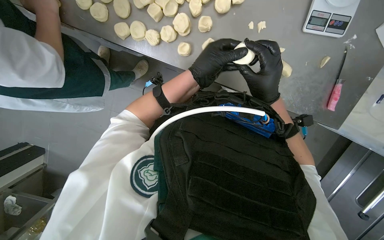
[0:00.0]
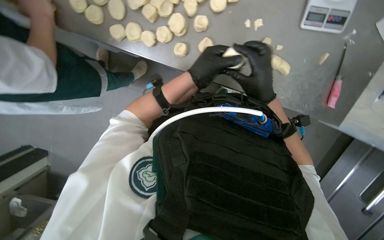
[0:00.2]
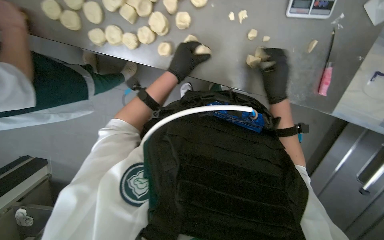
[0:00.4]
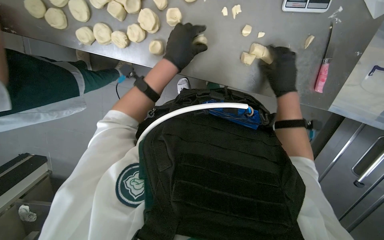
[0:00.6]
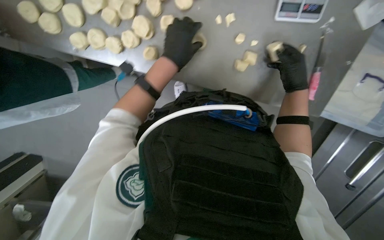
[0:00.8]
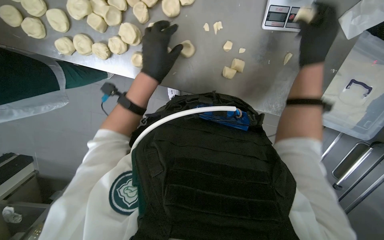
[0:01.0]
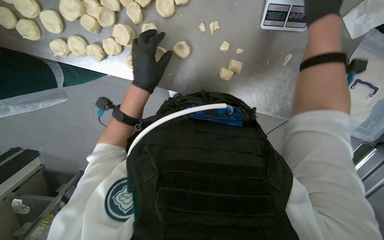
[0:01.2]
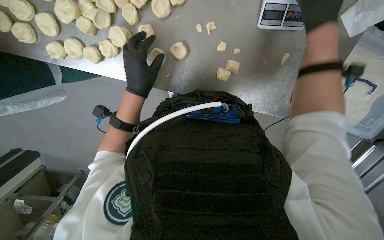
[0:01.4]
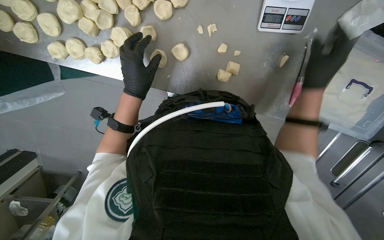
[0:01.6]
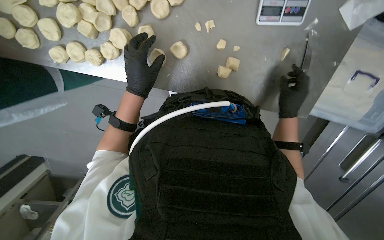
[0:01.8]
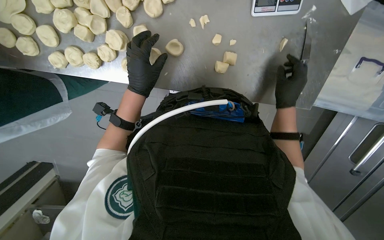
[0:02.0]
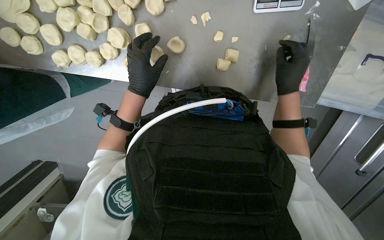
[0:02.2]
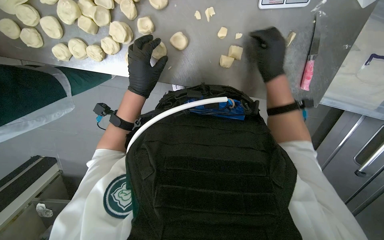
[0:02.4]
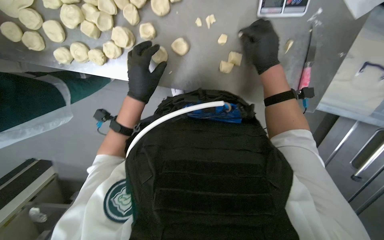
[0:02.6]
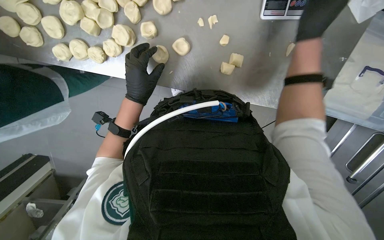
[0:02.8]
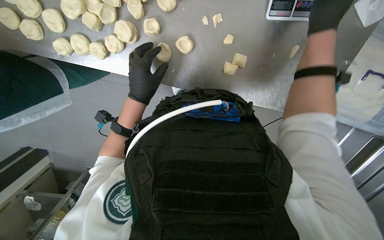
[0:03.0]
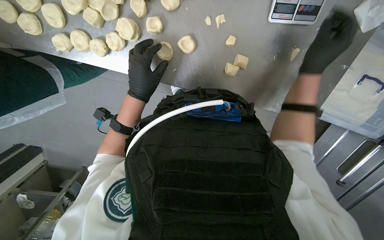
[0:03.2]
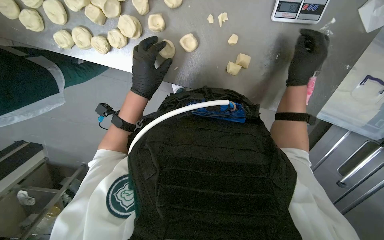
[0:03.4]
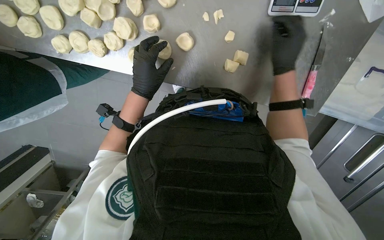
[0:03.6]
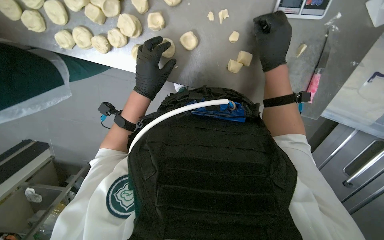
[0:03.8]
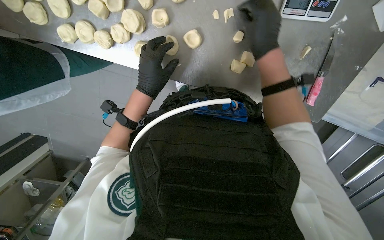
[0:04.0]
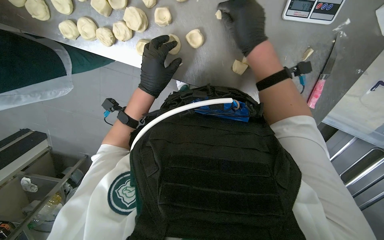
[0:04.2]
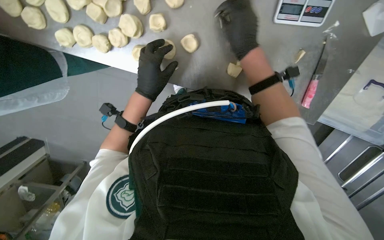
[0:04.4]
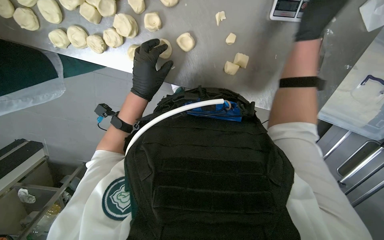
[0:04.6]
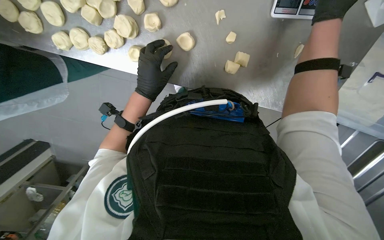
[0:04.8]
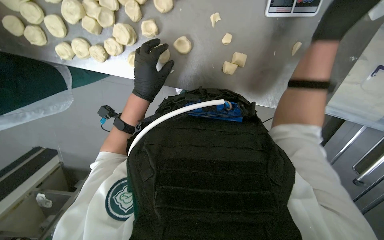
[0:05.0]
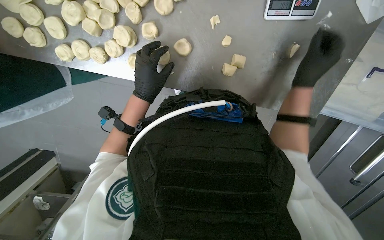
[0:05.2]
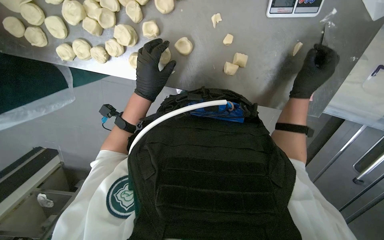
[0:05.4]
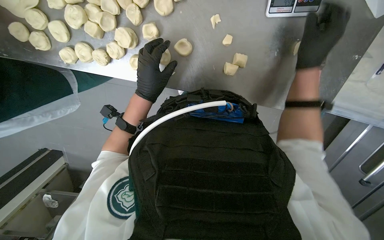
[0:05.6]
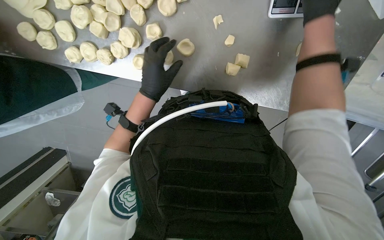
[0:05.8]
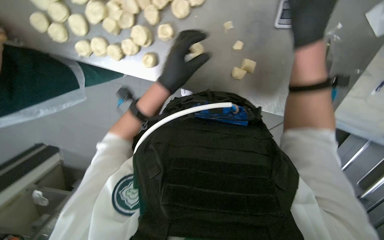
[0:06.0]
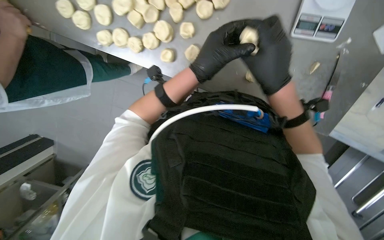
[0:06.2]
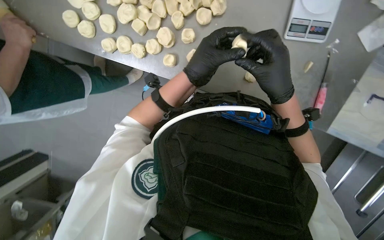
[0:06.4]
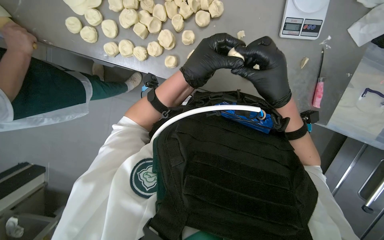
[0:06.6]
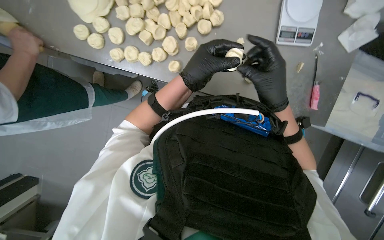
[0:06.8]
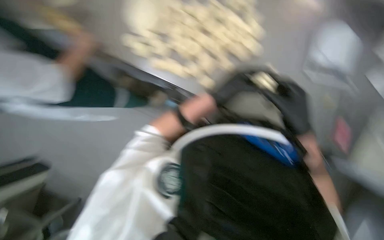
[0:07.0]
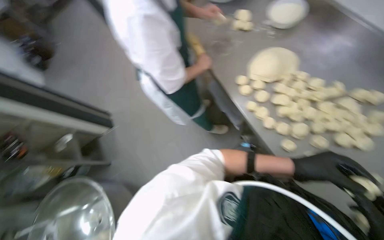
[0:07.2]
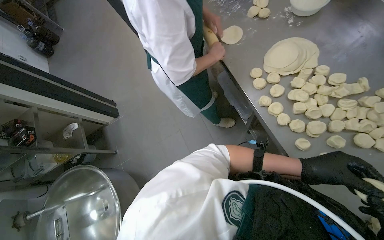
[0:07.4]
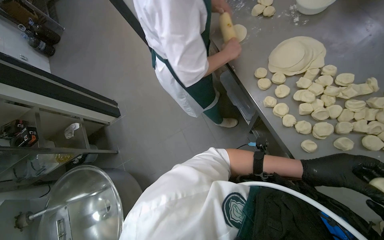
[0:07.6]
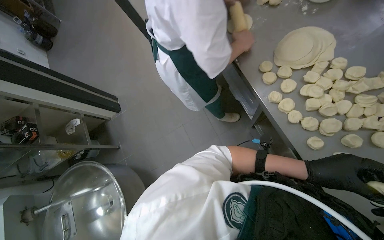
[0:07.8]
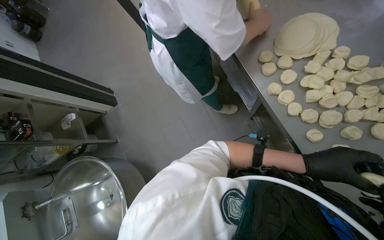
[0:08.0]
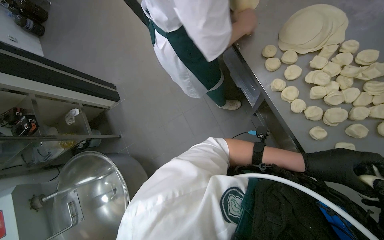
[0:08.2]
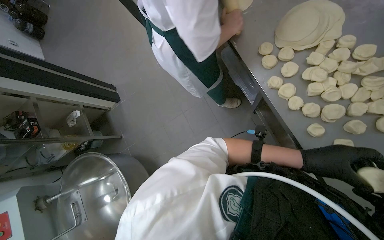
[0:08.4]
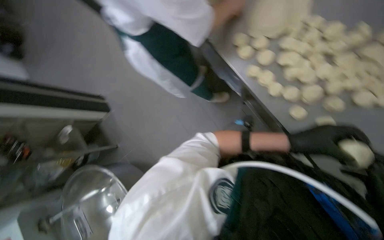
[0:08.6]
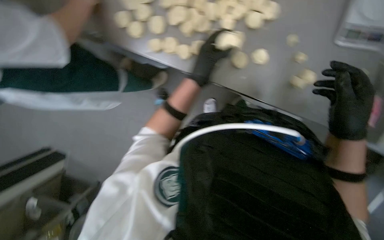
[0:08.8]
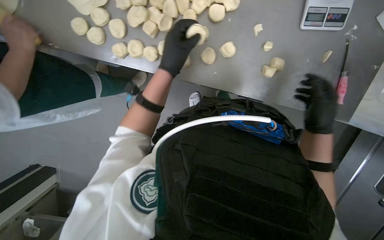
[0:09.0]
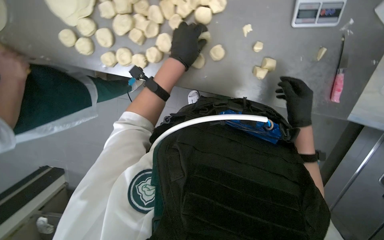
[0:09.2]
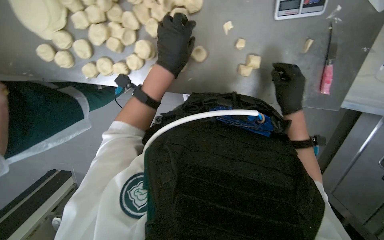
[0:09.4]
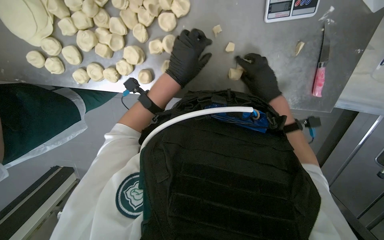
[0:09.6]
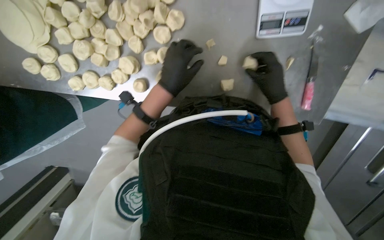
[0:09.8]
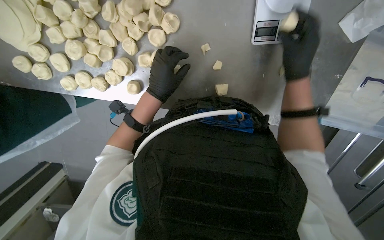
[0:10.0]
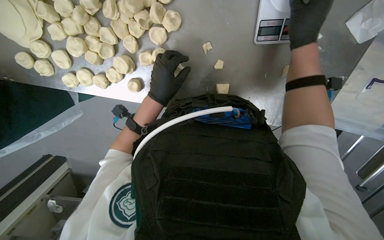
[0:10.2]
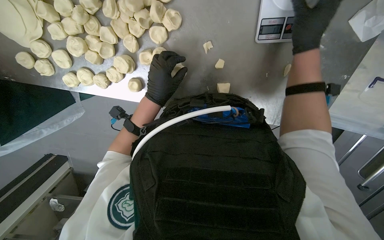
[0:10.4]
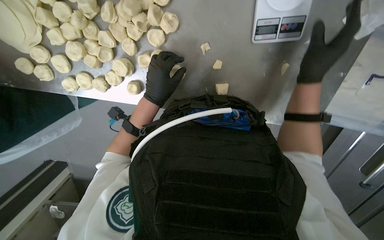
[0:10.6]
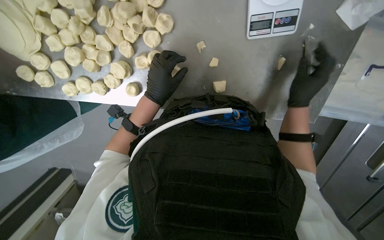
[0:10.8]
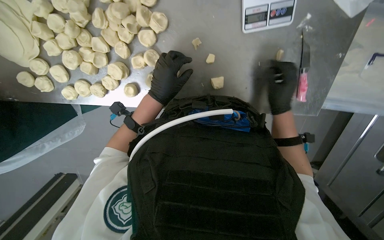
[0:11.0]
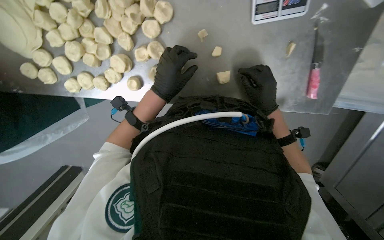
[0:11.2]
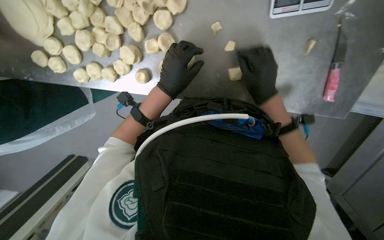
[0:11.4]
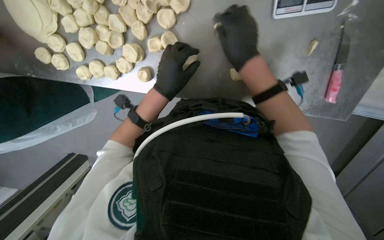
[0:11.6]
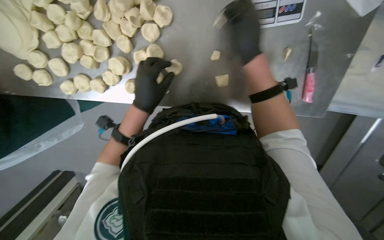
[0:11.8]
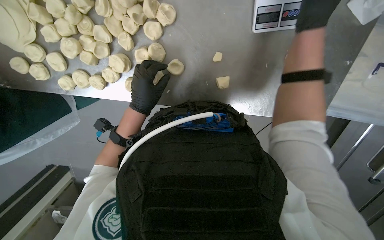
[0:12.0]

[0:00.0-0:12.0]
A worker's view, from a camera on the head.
Job: preparing food.
The whole recording: Weighing and shaping dough portions. The worker weighs individual dough pieces on a scale and shapes them.
0:00.0 to 0:01.6: The right hand travels to the right by roughly 30 cm, and moves approximately 25 cm up the picture and comes back.
0:01.6 to 0:03.0: The right hand shifts approximately 10 cm up the picture.
0:03.0 to 0:04.4: The right hand moves to the left, some 20 cm.
0:04.4 to 0:06.0: The right hand is displaced to the right by some 15 cm.
0:06.0 to 0:07.6: The wearer's head swings some 35 degrees to the left. The view tips upward by approximately 25 degrees.
0:07.6 to 0:09.0: The view tilts some 15 degrees downward. The scene rotates counterclockwise by roughly 40 degrees.
0:09.0 to 0:10.4: The right hand goes roughly 30 cm up the picture.
0:10.4 to 0:12.0: The right hand travels down the picture and back again, about 25 cm each way.

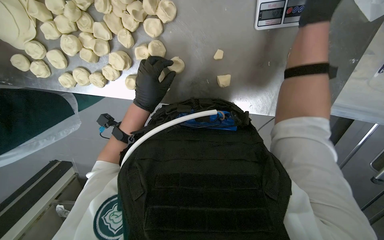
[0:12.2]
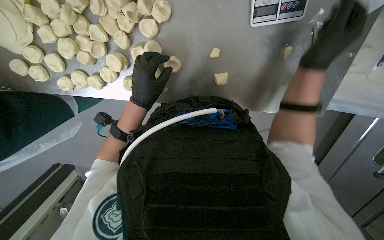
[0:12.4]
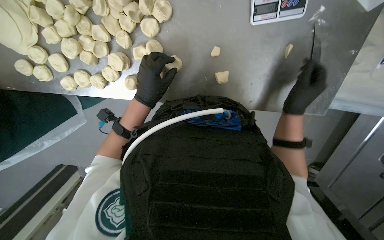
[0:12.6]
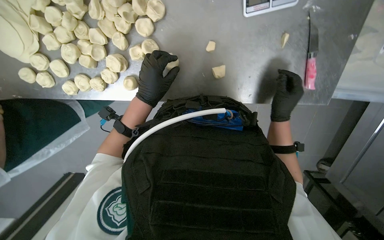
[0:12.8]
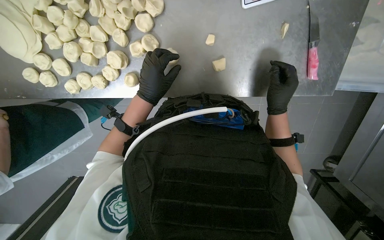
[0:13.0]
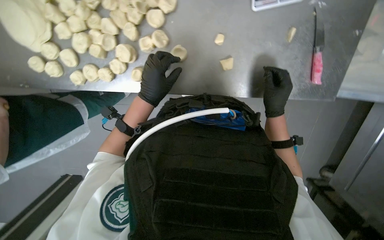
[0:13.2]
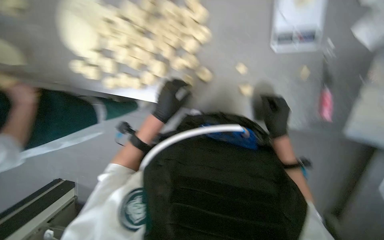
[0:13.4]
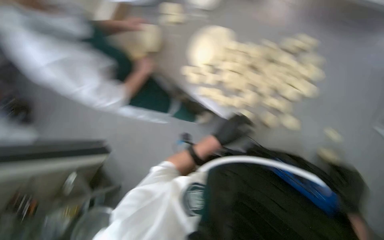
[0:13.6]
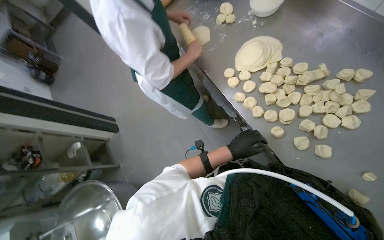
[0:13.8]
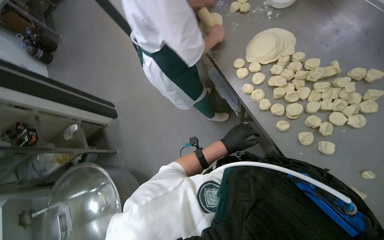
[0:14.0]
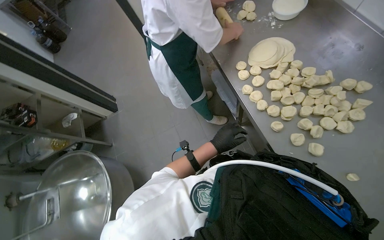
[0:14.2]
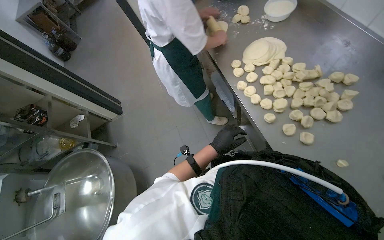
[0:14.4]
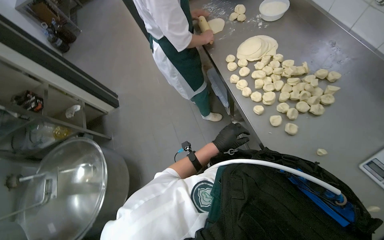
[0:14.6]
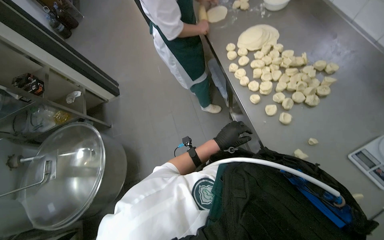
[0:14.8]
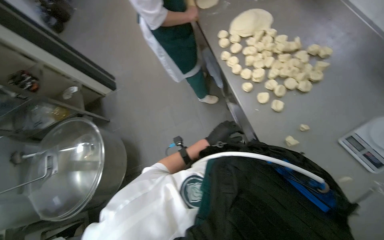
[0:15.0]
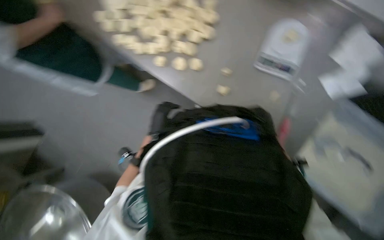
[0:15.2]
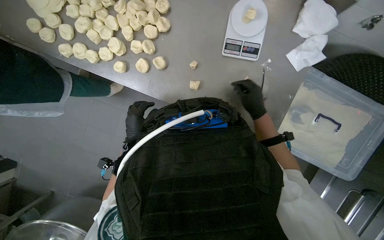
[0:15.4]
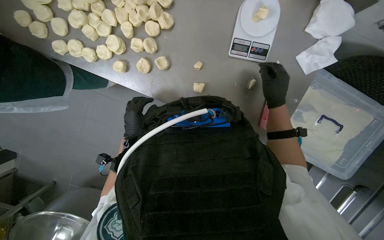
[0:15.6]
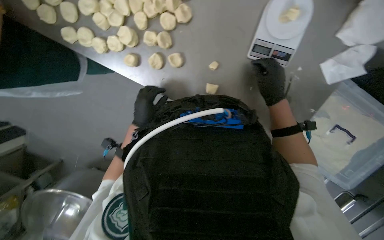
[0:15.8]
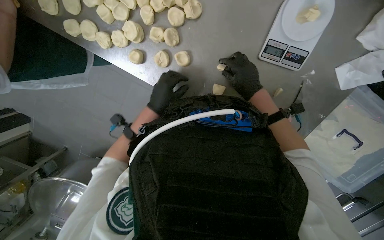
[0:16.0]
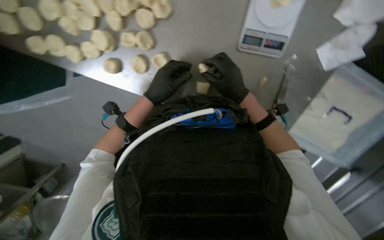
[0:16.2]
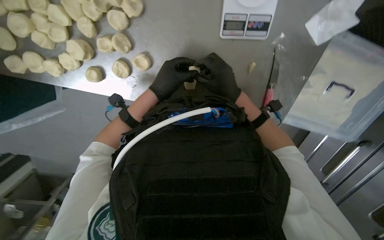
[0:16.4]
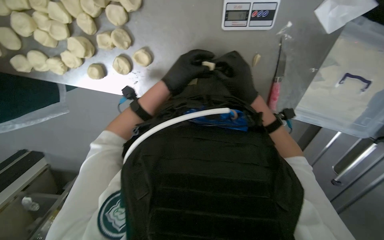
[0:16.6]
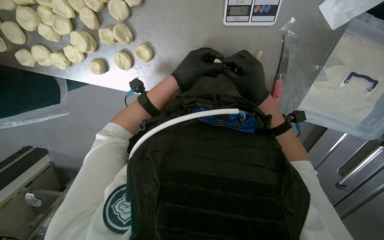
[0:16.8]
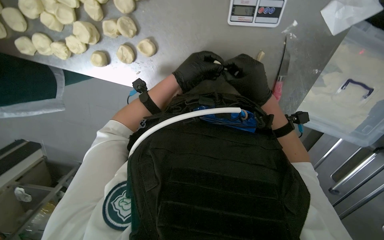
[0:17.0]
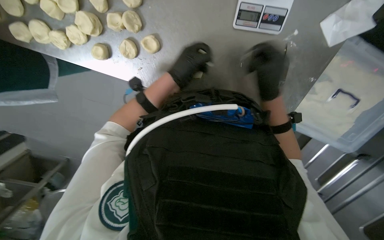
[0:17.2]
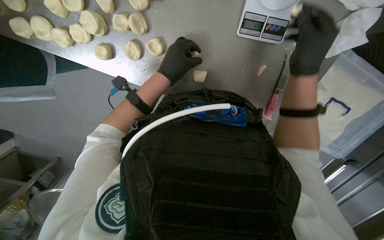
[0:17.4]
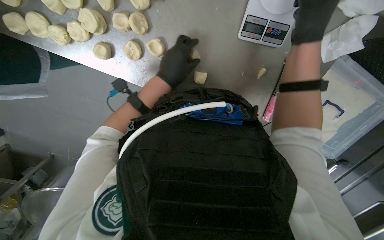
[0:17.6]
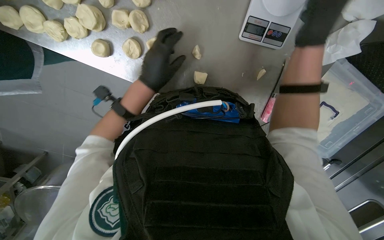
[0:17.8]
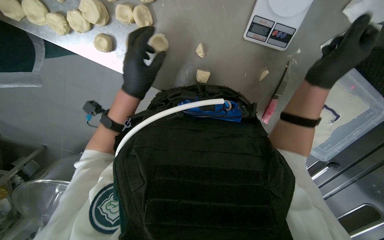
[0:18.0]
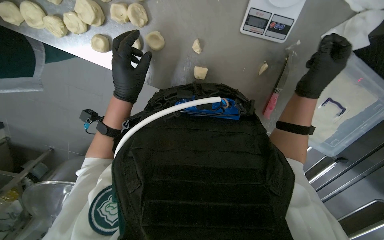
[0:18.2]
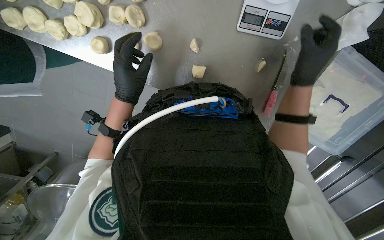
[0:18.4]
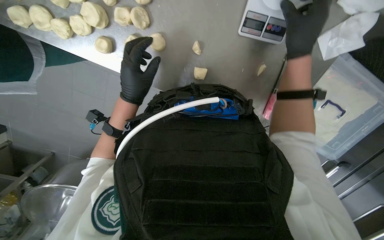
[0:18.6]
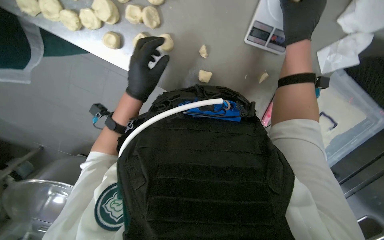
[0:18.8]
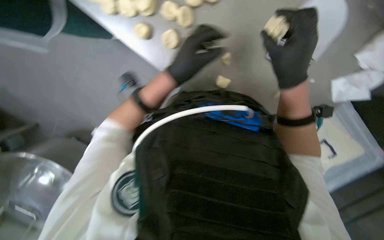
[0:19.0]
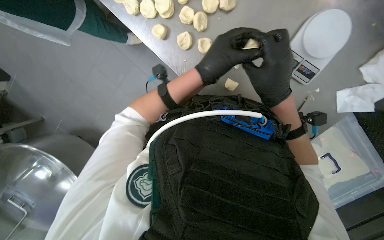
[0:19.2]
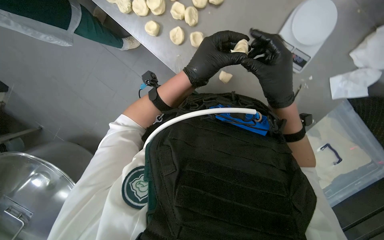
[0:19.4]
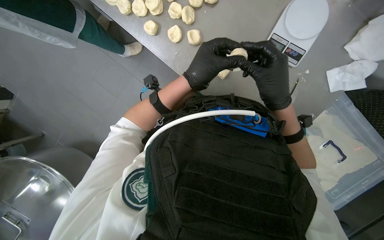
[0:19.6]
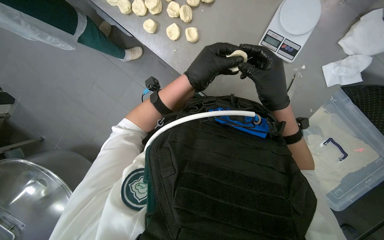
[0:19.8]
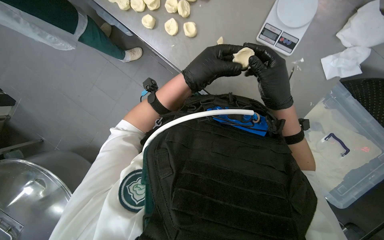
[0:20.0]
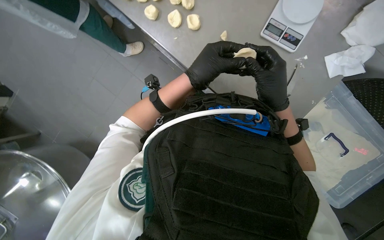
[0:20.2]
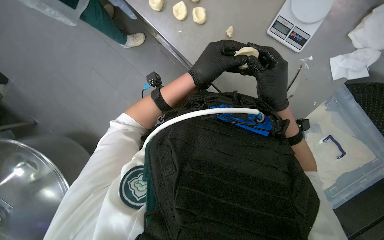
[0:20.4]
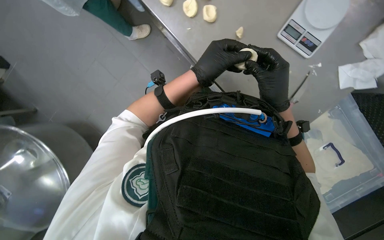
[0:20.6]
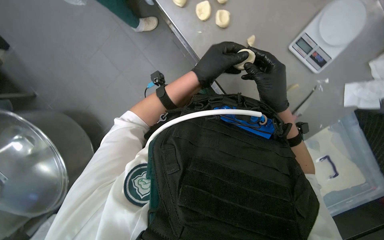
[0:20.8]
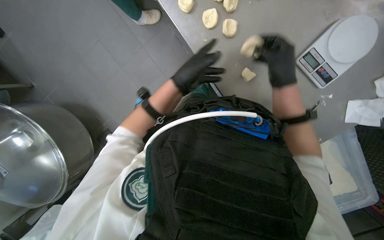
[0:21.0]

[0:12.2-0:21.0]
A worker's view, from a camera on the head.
Job: preparing food.
The whole recording: Weighing and shaping dough portions. The worker weighs individual dough pieces on a scale and shapes them.
0:12.2 to 0:13.6: The wearer's head swings some 30 degrees to the left. The view tips upward by about 20 degrees.
0:13.6 to 0:15.2: The wearer's head swings about 15 degrees to the right.
0:15.2 to 0:16.6: The view tilts some 25 degrees downward.
0:16.6 to 0:18.0: The left hand shifts some 15 cm to the left; the right hand moves nearer to the camera and to the right, about 15 cm.
0:18.0 to 0:19.6: The left hand is displaced nearer to the camera by about 10 cm. Meanwhile the right hand moves to the left, approximately 20 cm, and travels up the picture and back again, about 10 cm each way.
0:19.6 to 0:21.0: The left hand heads farther from the camera, covering some 10 cm.
